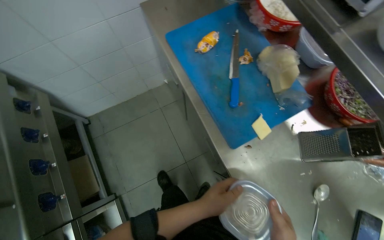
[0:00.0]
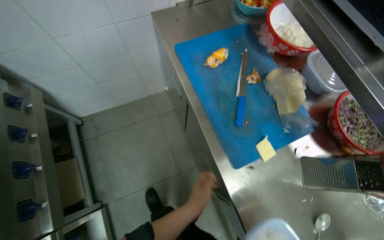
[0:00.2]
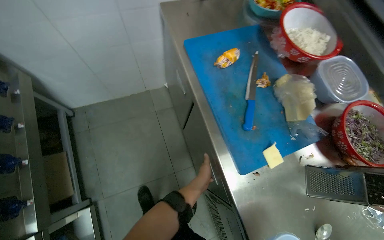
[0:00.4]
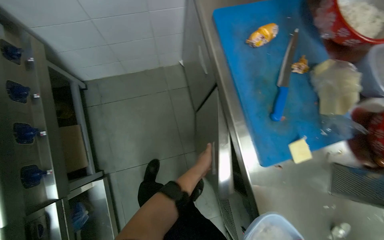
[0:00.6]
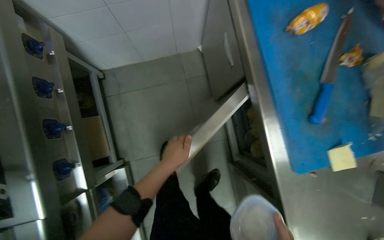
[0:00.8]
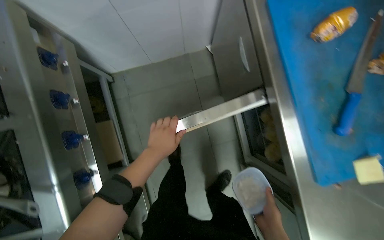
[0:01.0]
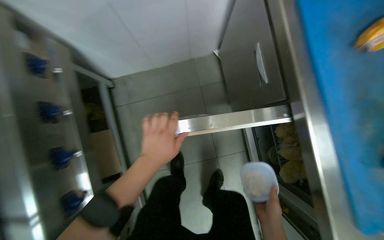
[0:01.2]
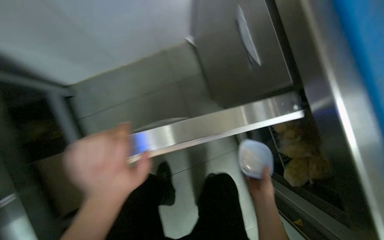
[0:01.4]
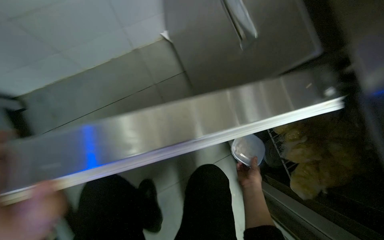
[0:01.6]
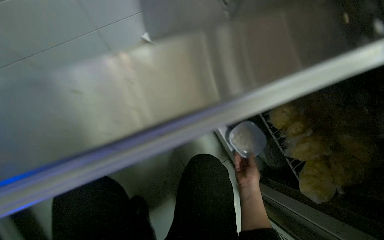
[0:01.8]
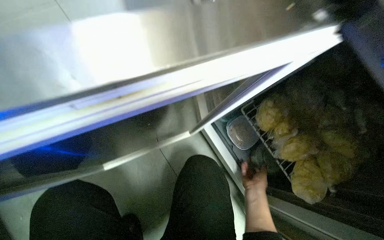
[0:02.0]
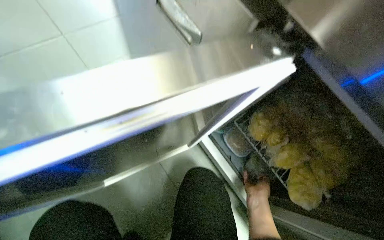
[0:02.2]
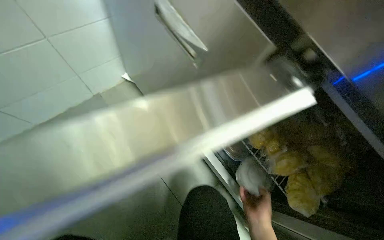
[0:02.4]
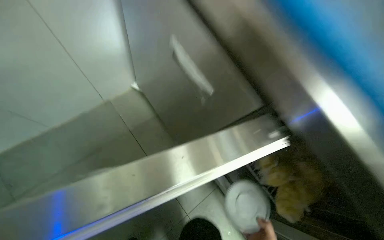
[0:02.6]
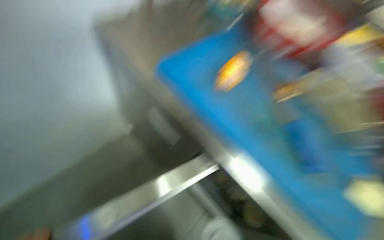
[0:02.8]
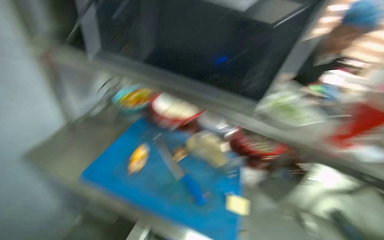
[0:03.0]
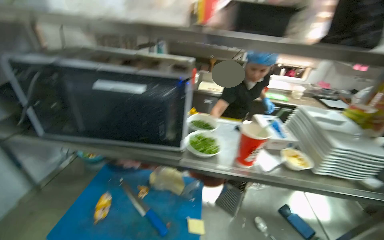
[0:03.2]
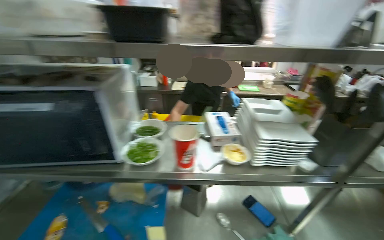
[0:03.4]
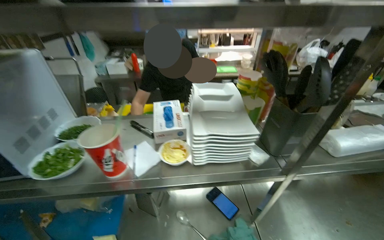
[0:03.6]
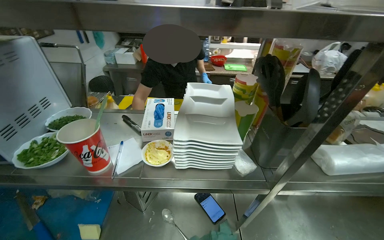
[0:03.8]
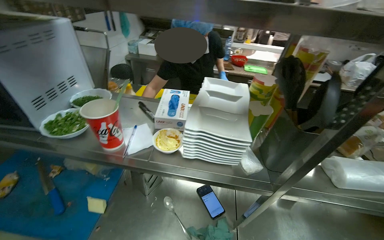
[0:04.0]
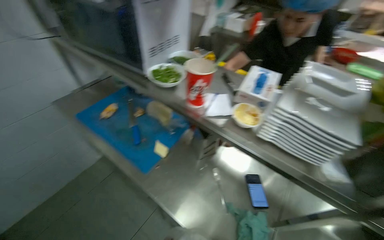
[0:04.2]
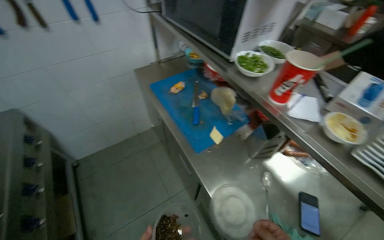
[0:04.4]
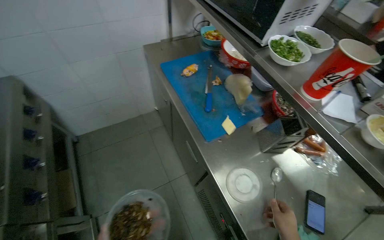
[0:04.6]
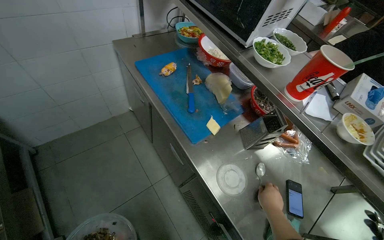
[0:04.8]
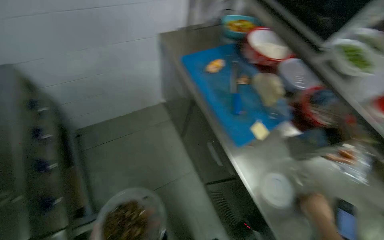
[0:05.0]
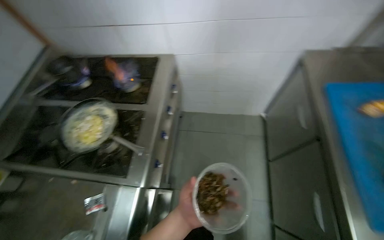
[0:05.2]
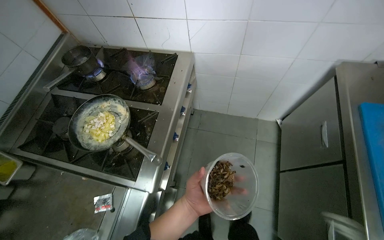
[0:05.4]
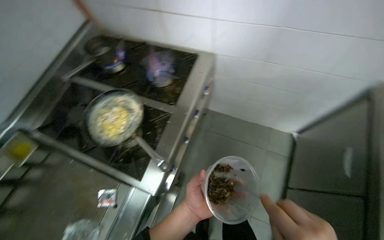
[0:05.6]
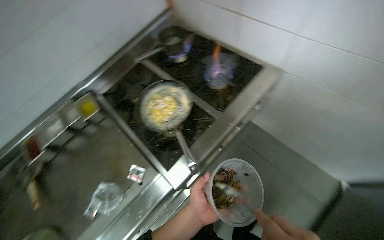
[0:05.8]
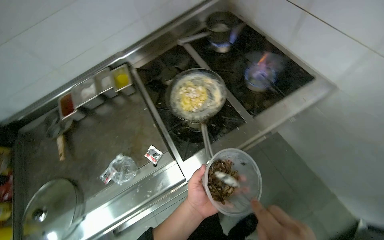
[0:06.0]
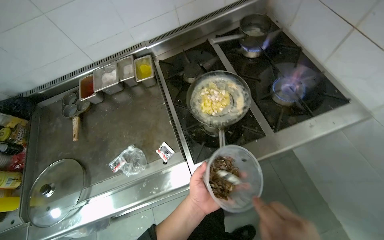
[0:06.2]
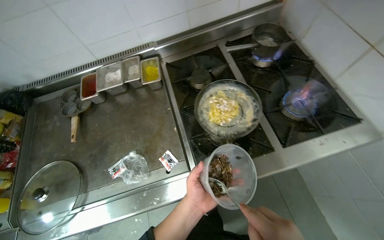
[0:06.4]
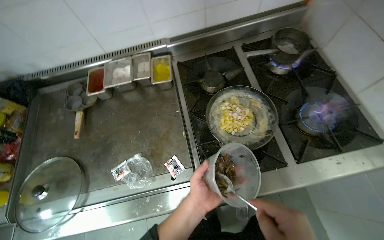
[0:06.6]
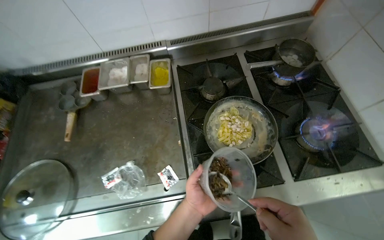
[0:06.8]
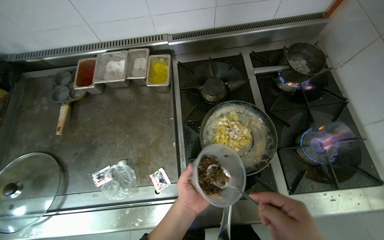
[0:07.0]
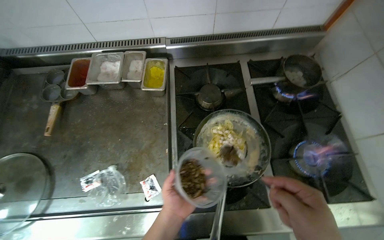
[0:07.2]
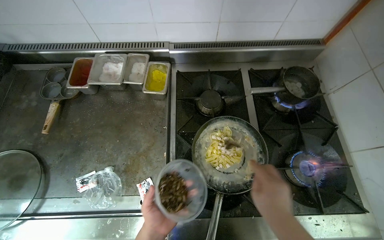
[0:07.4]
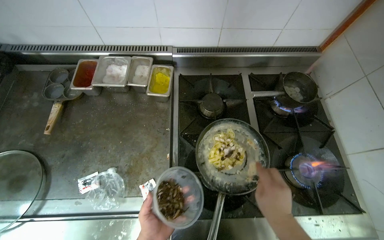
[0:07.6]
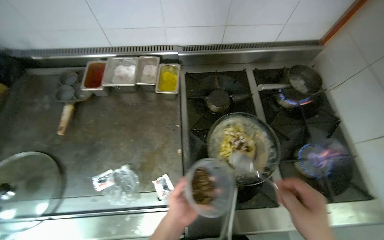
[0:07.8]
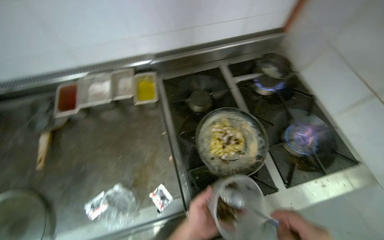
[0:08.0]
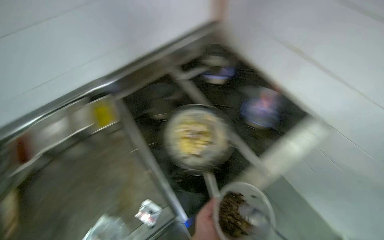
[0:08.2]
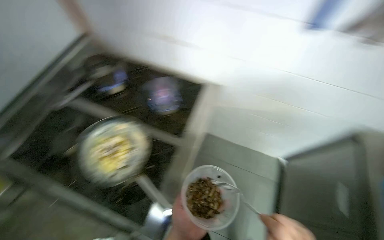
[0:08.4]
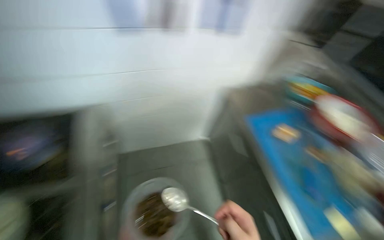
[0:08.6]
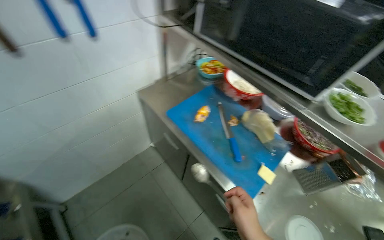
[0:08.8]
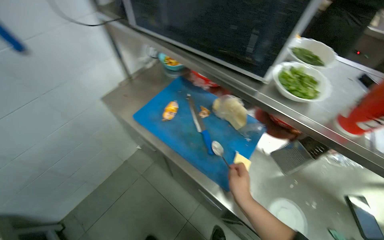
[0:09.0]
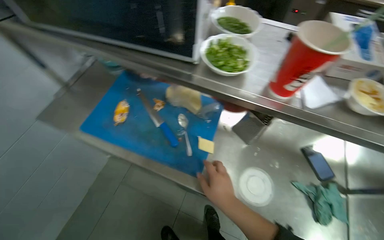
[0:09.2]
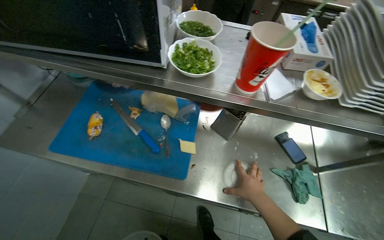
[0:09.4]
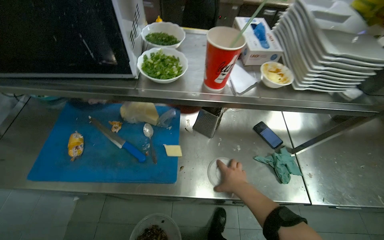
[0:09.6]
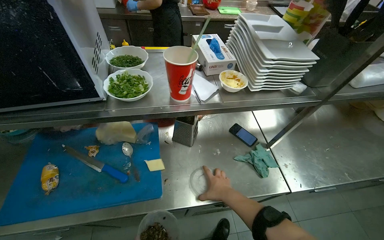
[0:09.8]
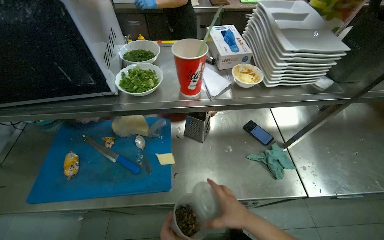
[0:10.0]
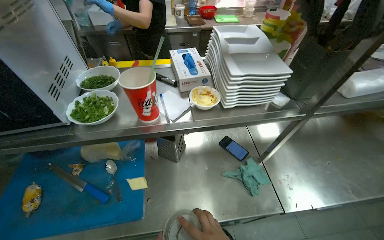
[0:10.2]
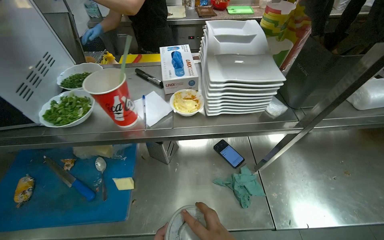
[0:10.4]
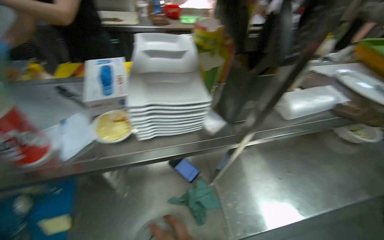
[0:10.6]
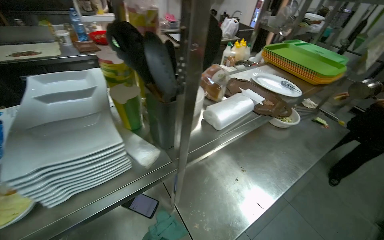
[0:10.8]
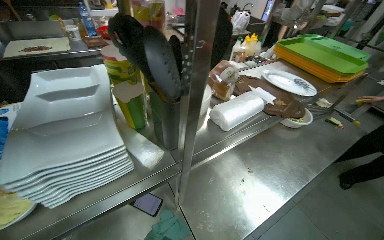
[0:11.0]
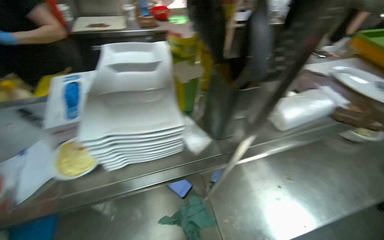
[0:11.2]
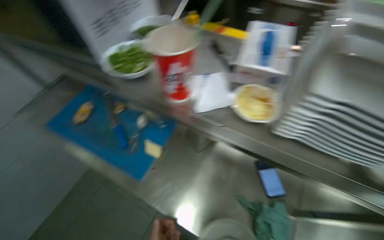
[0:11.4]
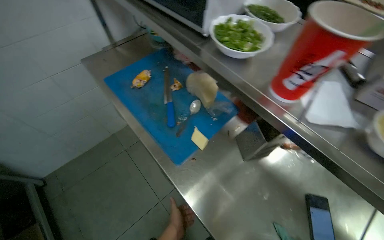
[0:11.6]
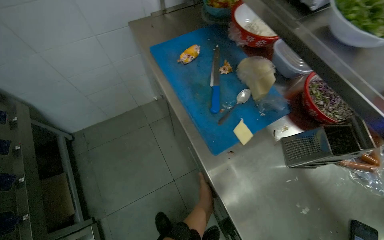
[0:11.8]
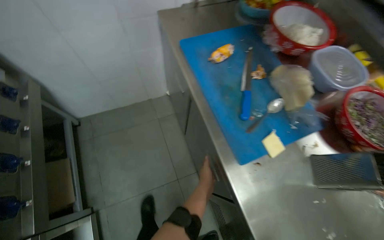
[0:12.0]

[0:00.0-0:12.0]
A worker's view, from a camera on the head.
Job: cooking food.
The whole recording: Cooking pasta with various ingredients. The worker adds noodles, mushrooms, chicken, and sauce to a pan and stirs the ingredients on the stove.
0:00.0 to 0:01.6: The wearer moves about 60 cm. The wearer looks some 10 degrees further downward.
0:01.6 to 0:03.0: The camera is carried approximately 40 cm. The wearer's head swings some 35 degrees to the right. The view tilts approximately 20 degrees upward.
0:03.0 to 0:04.4: The head travels about 50 cm. The head rotates about 35 degrees to the left.
0:04.4 to 0:06.0: The camera is carried some 60 cm. The wearer's head swings roughly 75 degrees to the left. The view tips downward by some 20 degrees.
0:06.0 to 0:07.6: The scene turns approximately 30 degrees clockwise in the picture. The left hand moves to the left, some 10 cm.
0:07.6 to 0:09.0: The camera is carried some 60 cm. The head turns to the right by about 100 degrees.
0:09.0 to 0:10.4: The wearer's head swings some 45 degrees to the right.
0:10.4 to 0:12.0: Everything in view rotates approximately 30 degrees clockwise.

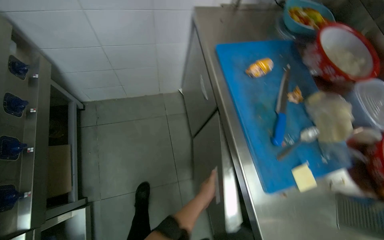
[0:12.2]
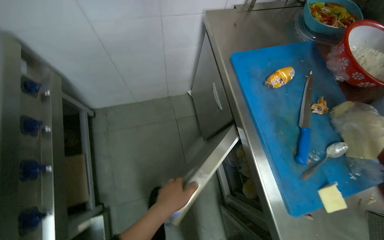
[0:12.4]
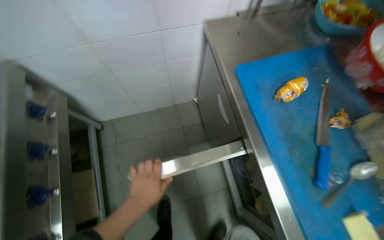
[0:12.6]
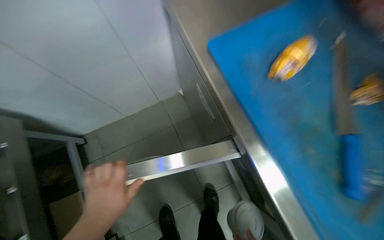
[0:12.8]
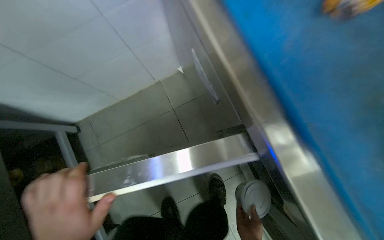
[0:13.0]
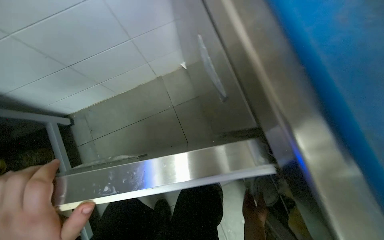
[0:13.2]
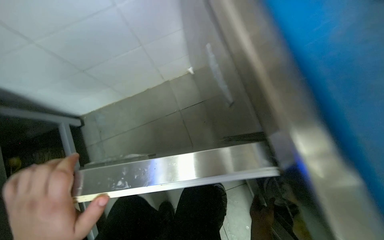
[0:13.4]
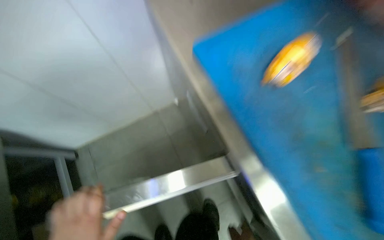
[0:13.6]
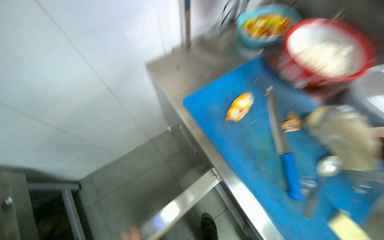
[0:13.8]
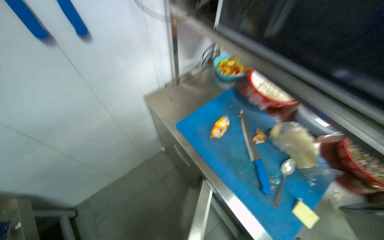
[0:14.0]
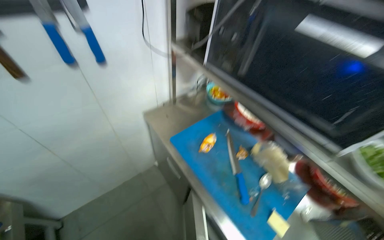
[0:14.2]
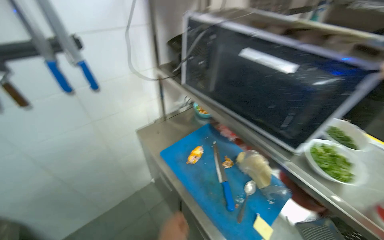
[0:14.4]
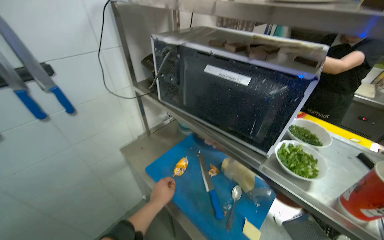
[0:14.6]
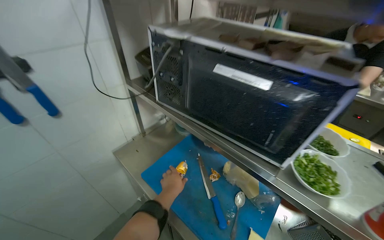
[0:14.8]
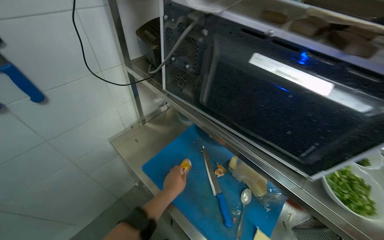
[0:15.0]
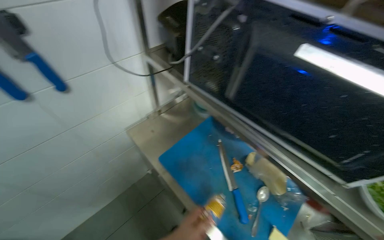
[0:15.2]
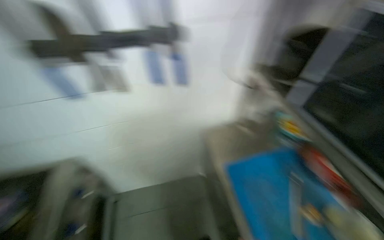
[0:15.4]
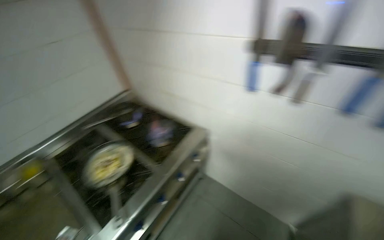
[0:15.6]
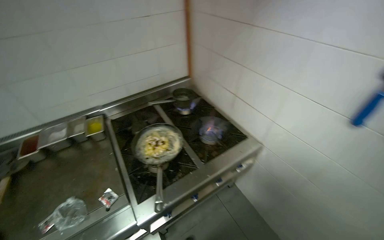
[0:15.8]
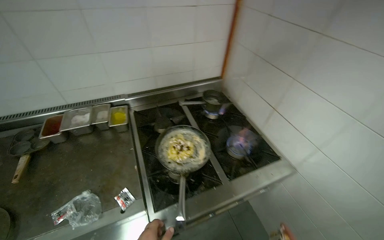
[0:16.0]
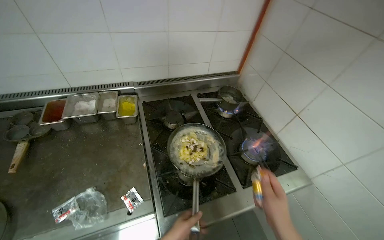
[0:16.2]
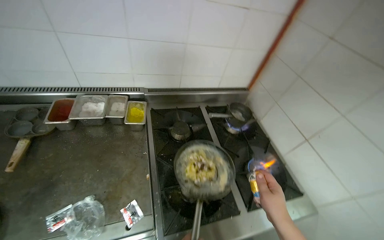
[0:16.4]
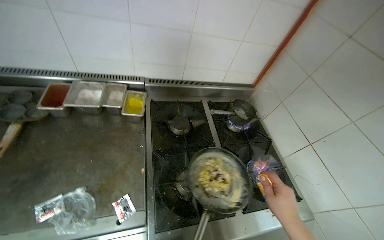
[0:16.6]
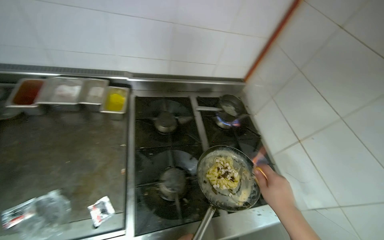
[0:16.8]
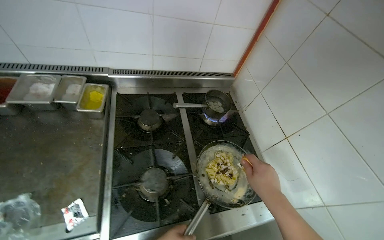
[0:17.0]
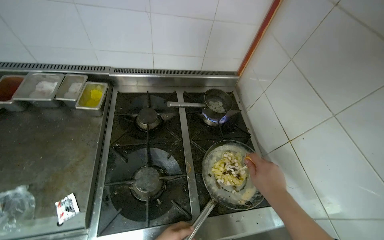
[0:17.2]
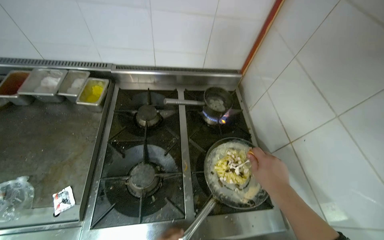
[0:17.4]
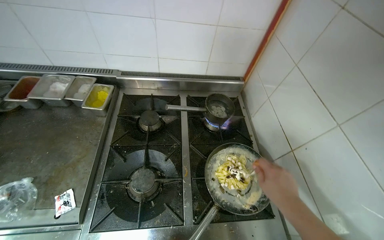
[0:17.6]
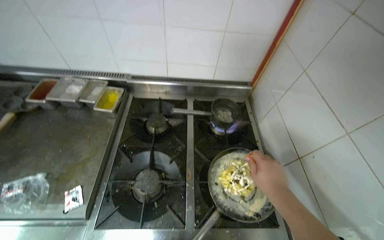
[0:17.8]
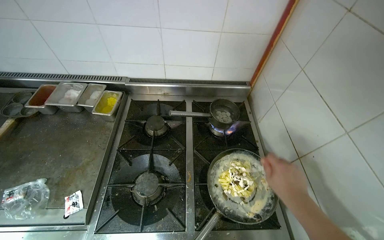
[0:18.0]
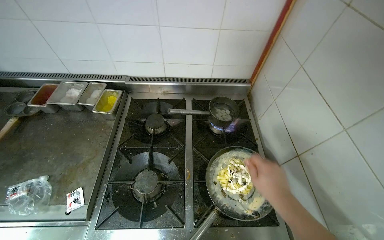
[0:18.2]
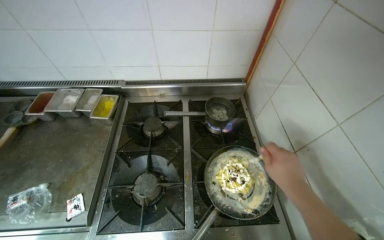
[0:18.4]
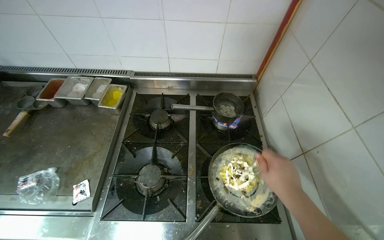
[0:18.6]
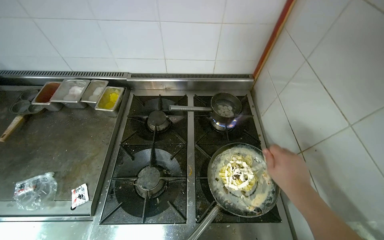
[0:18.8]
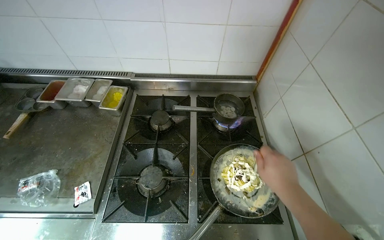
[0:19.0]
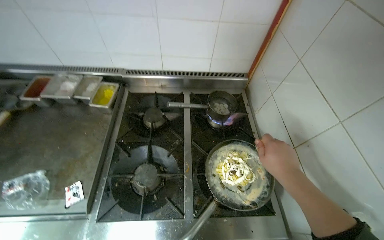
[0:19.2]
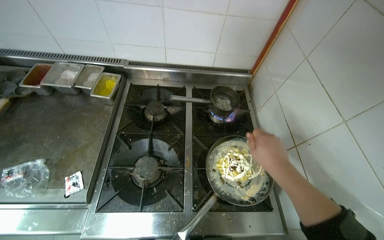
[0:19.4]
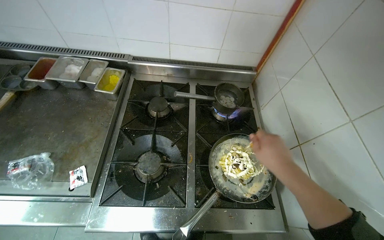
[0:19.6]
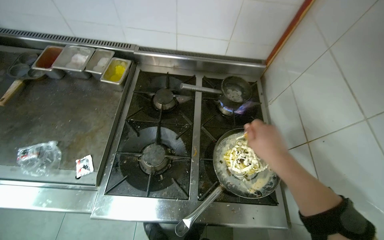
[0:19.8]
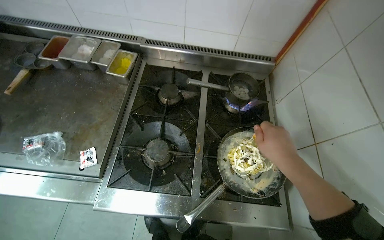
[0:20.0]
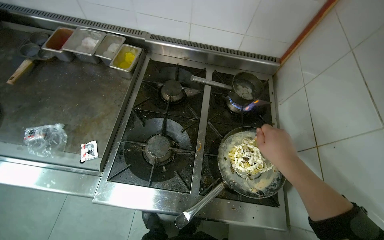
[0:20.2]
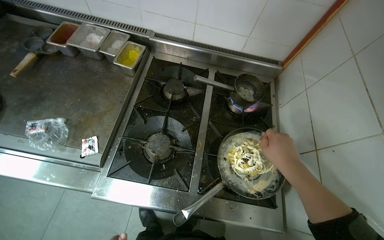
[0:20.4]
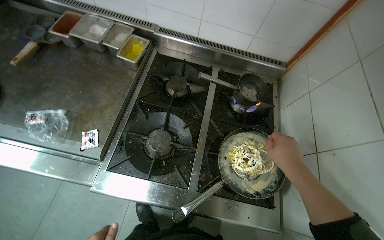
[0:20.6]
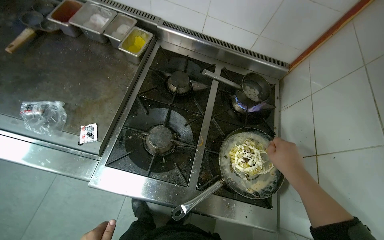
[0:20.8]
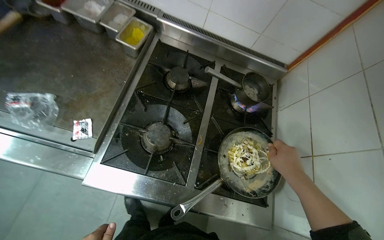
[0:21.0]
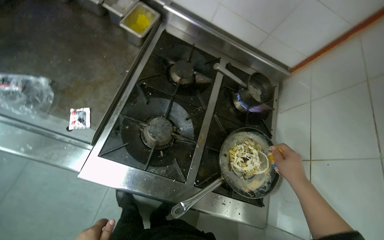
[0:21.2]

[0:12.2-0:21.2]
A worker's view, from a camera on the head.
Job: cooking food.
The whole recording: Cooking pasta with various ingredients. The worker adds noodles, mushrooms, chicken, and sauce to a pan and stirs the ingredients on the stove.
0:15.2 to 0:16.6: The head travels about 70 cm. The head rotates approximately 75 degrees to the left.
